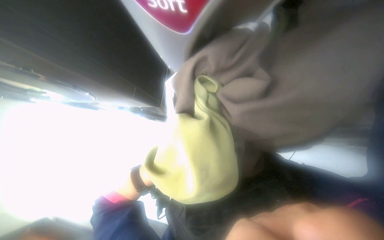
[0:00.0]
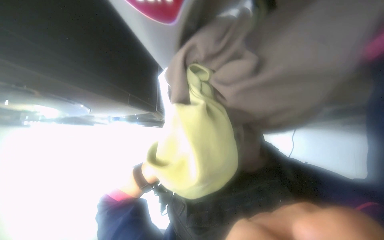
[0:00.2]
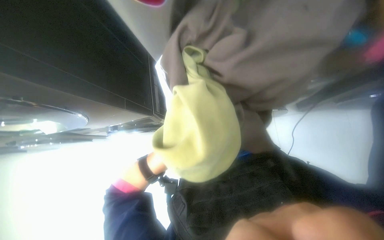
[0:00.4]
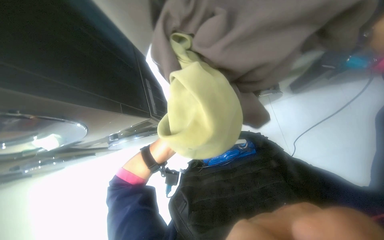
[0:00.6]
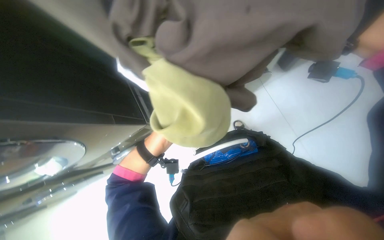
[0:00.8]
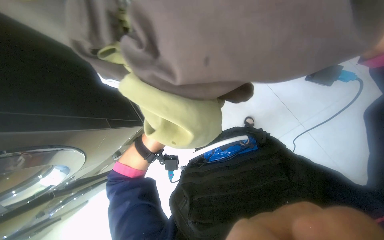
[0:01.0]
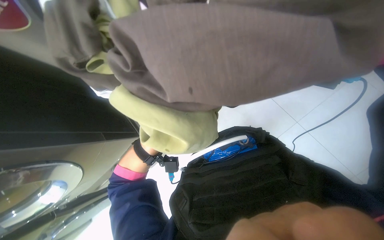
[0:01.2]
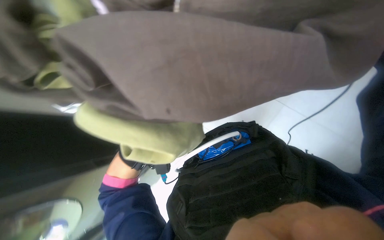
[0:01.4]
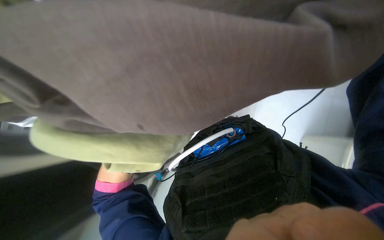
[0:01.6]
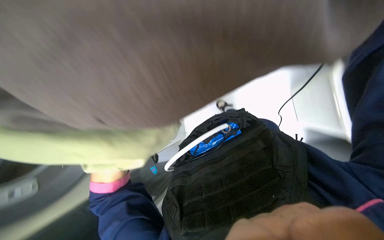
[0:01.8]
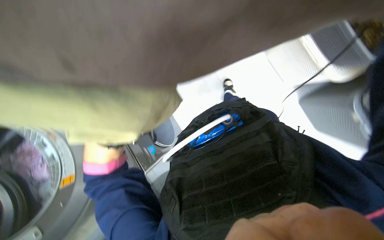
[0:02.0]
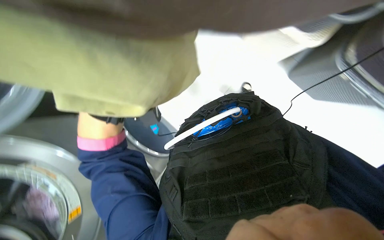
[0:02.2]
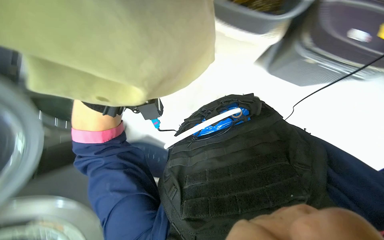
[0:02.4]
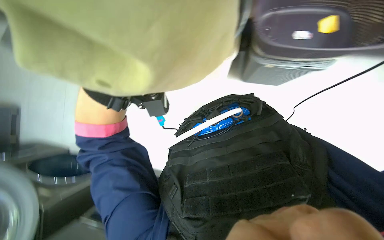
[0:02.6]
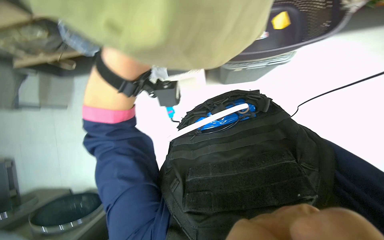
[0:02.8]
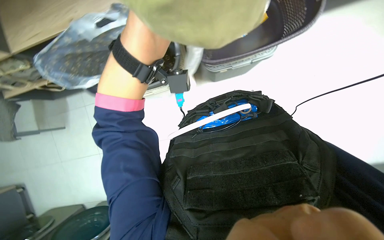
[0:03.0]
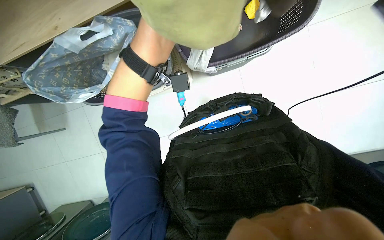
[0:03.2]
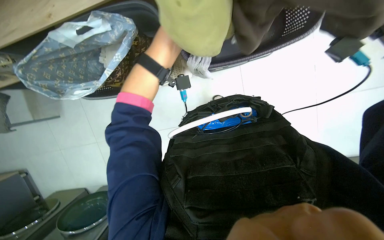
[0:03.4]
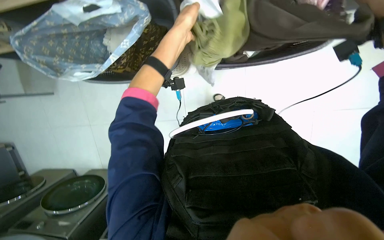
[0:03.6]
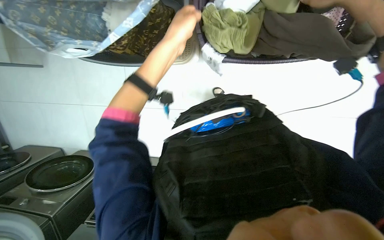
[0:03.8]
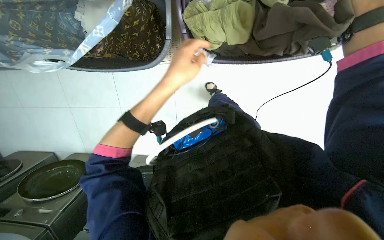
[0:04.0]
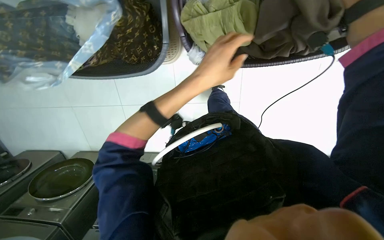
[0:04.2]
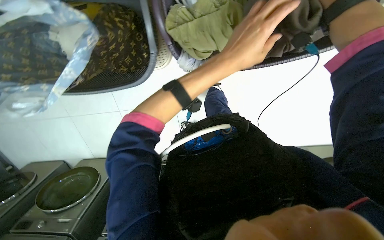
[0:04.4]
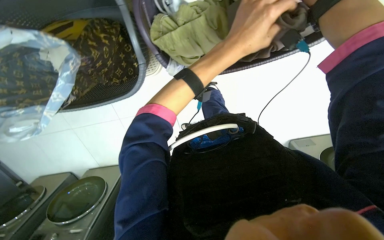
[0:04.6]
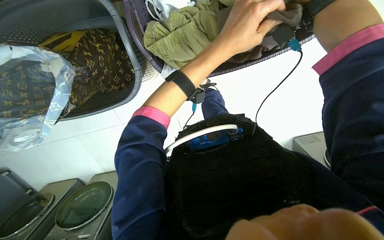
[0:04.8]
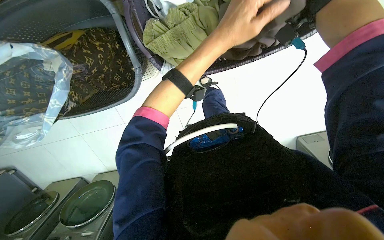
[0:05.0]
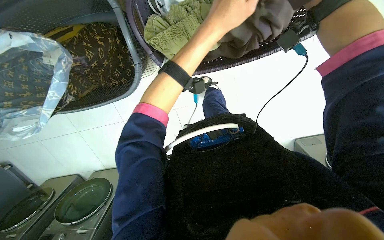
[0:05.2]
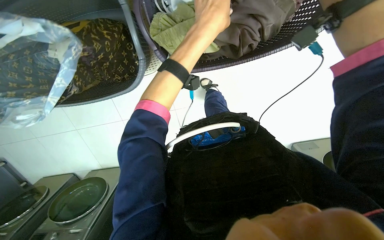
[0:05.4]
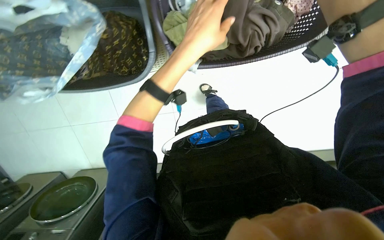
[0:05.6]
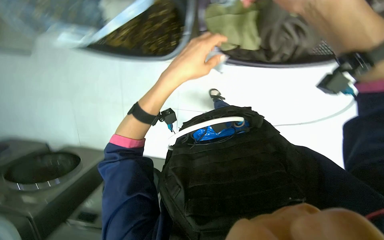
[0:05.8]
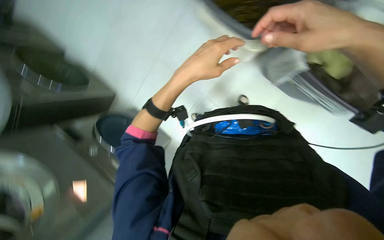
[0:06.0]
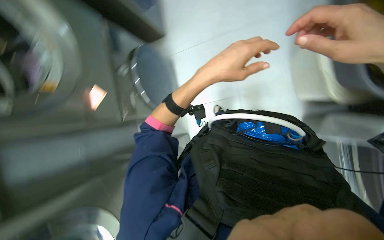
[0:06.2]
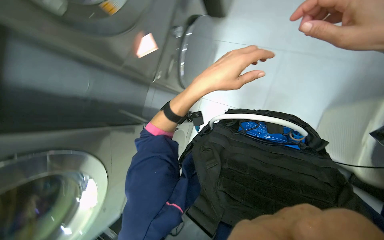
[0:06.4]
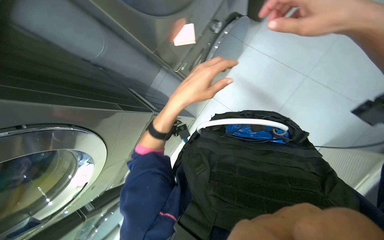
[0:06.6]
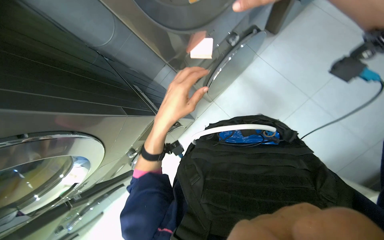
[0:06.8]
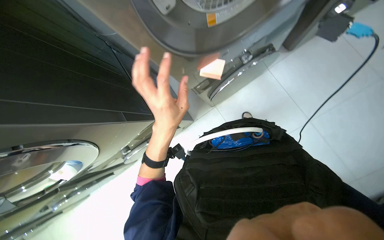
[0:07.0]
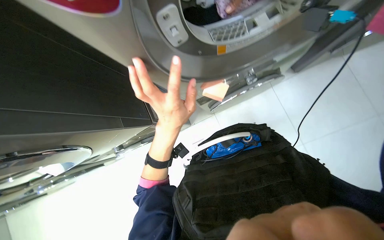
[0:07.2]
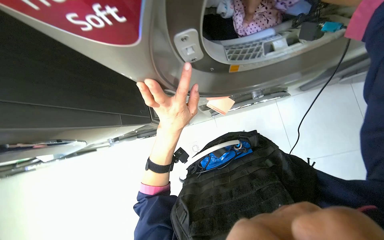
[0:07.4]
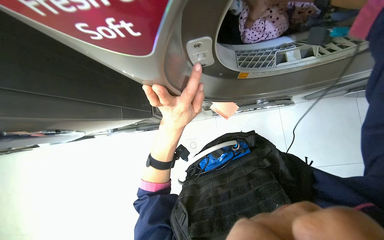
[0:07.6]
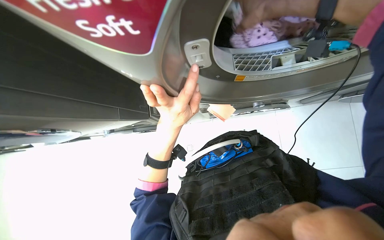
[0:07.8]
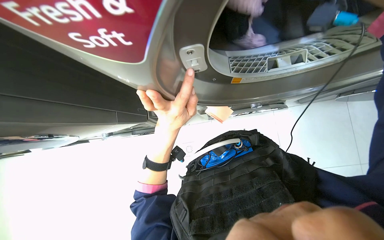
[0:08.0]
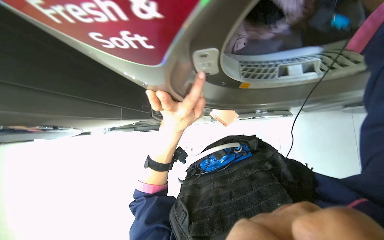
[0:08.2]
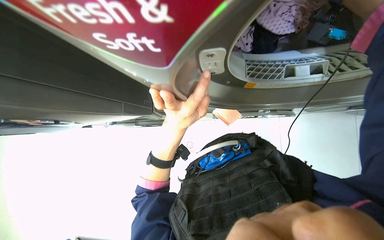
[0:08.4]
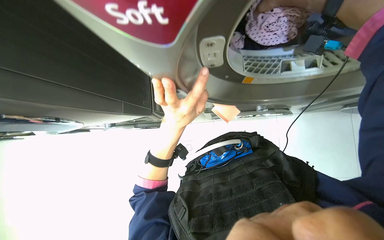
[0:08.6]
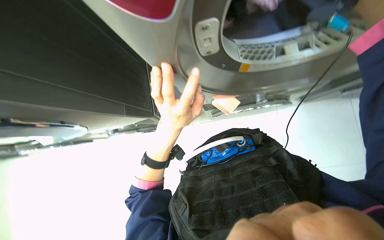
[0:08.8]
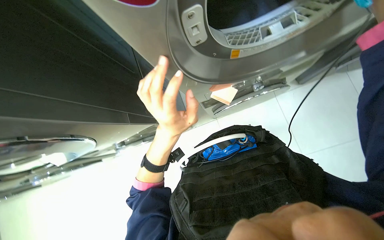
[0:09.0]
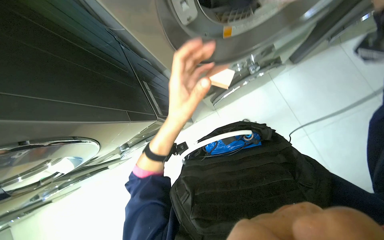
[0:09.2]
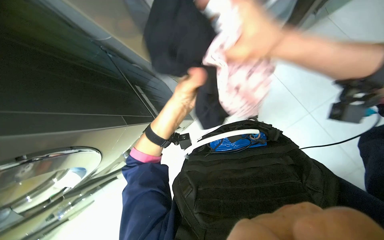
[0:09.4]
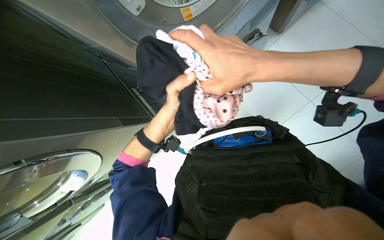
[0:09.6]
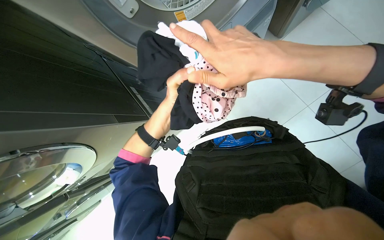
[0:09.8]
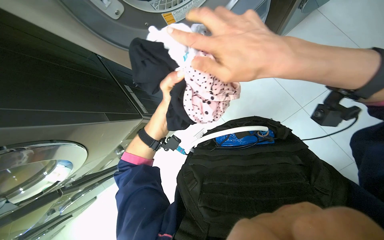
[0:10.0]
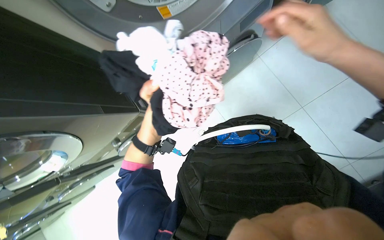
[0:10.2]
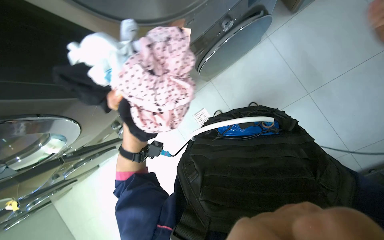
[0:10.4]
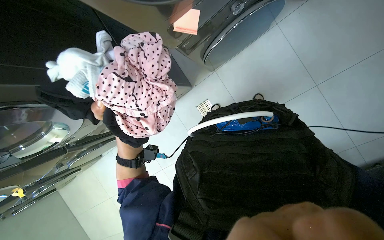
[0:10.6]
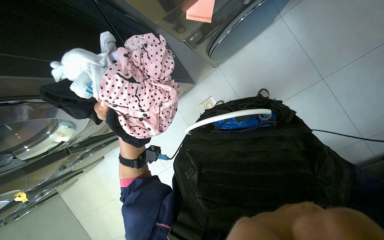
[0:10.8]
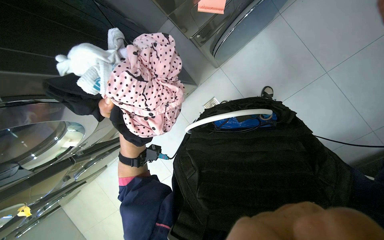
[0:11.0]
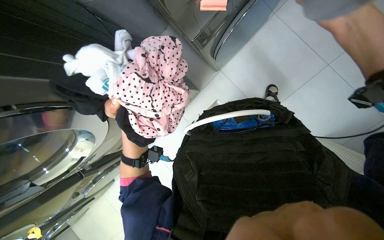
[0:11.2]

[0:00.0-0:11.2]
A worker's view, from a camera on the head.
Job: managing laundry.
The whole recording: Unloading clothes from washing machines. The worker unloads clothes from multiple washing machines and places them into a laundry basket.
0:00.0 to 0:01.6: The scene turns approximately 45 degrees counterclockwise in the picture.
0:04.8 to 0:06.4: The scene turns some 70 degrees clockwise in the picture.
0:06.4 to 0:08.0: The scene turns approximately 35 degrees clockwise in the picture.
0:09.6 to 0:11.2: The view tips downward by some 15 degrees.

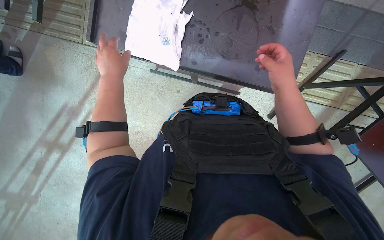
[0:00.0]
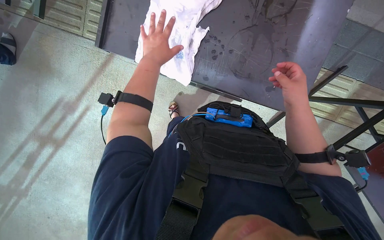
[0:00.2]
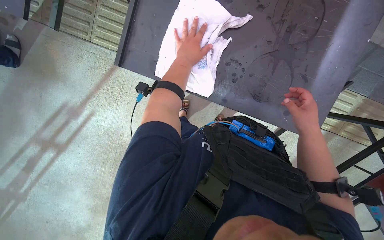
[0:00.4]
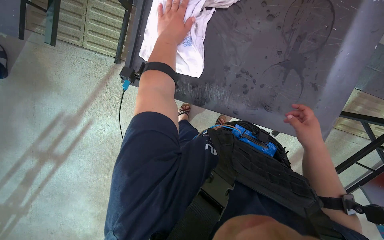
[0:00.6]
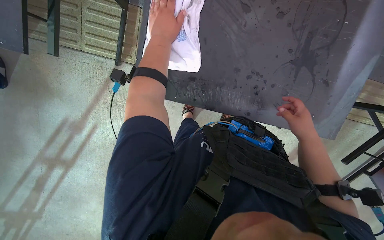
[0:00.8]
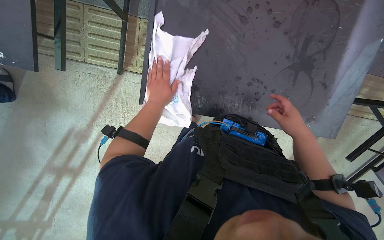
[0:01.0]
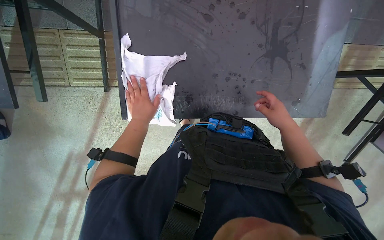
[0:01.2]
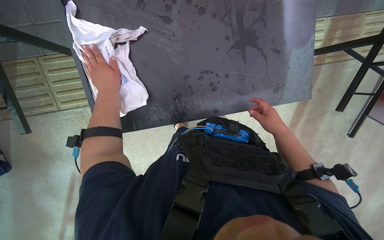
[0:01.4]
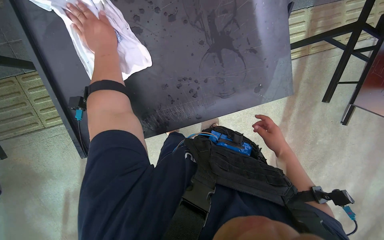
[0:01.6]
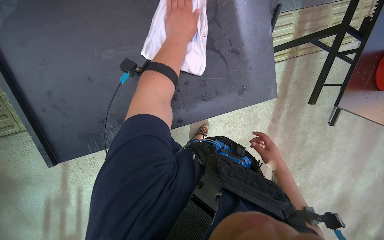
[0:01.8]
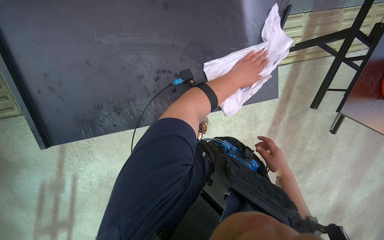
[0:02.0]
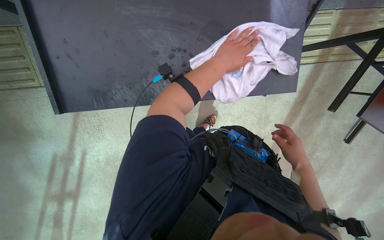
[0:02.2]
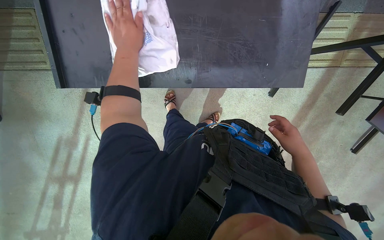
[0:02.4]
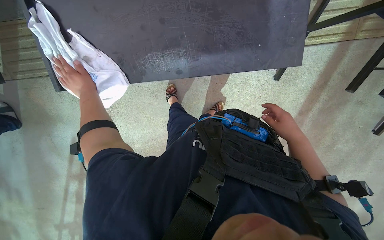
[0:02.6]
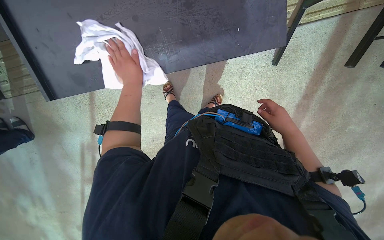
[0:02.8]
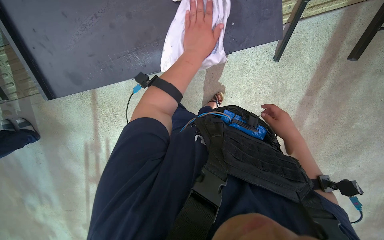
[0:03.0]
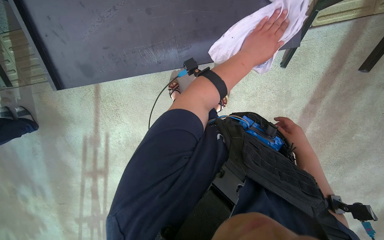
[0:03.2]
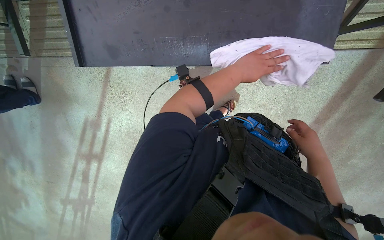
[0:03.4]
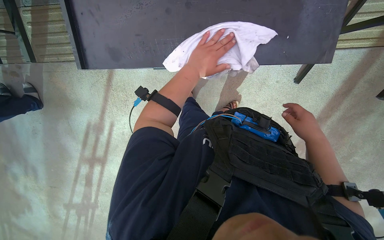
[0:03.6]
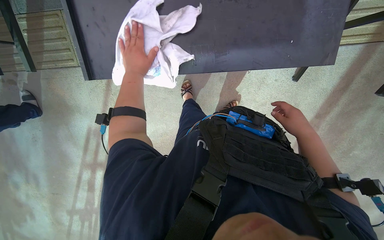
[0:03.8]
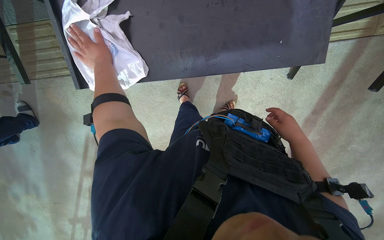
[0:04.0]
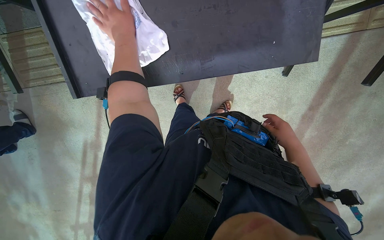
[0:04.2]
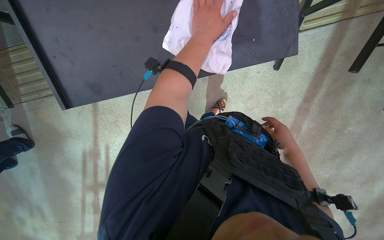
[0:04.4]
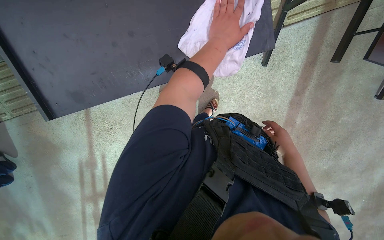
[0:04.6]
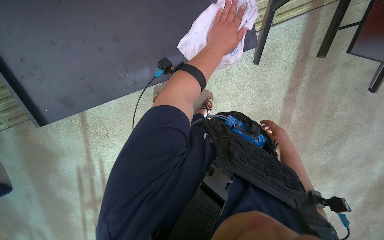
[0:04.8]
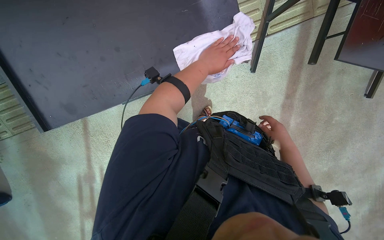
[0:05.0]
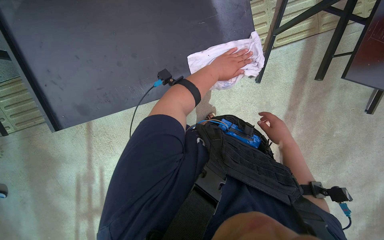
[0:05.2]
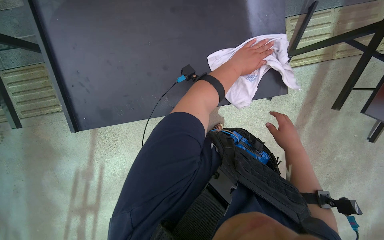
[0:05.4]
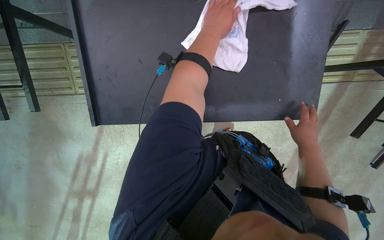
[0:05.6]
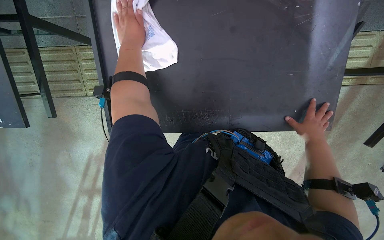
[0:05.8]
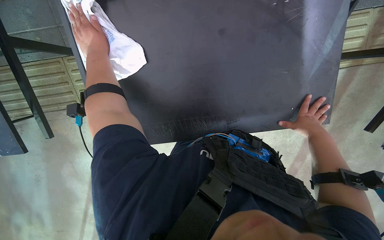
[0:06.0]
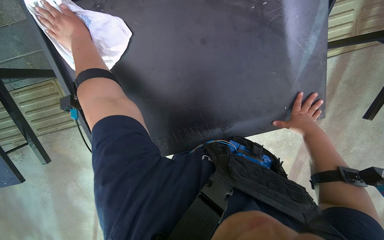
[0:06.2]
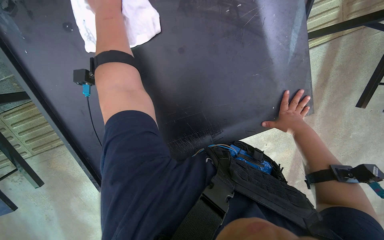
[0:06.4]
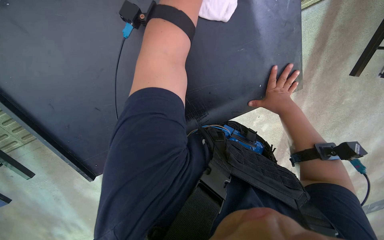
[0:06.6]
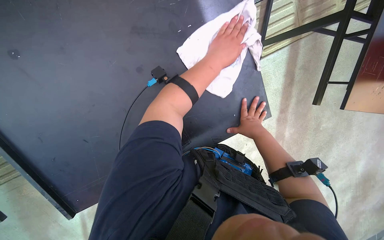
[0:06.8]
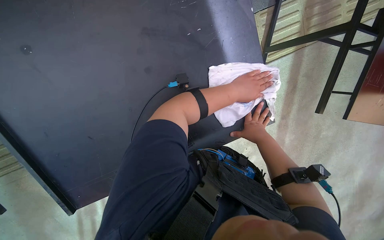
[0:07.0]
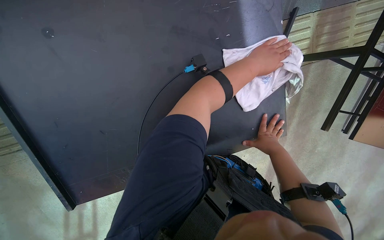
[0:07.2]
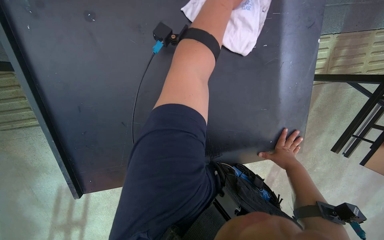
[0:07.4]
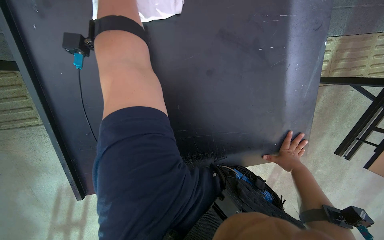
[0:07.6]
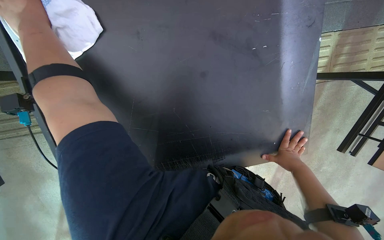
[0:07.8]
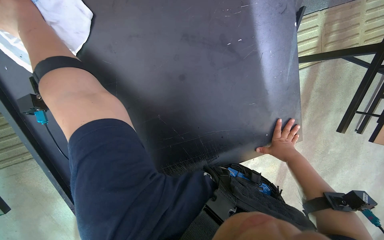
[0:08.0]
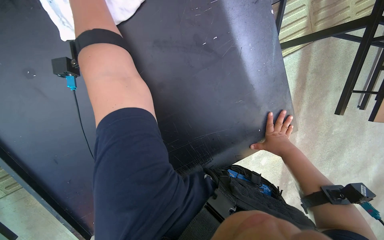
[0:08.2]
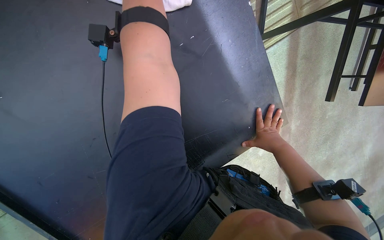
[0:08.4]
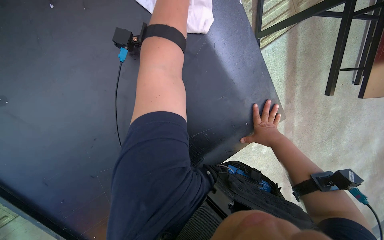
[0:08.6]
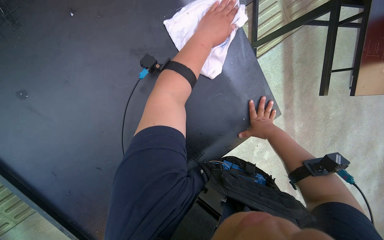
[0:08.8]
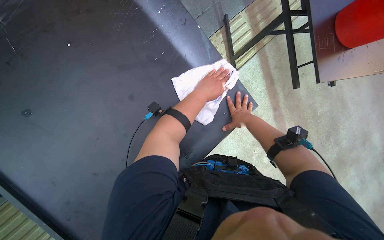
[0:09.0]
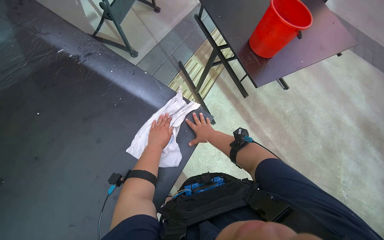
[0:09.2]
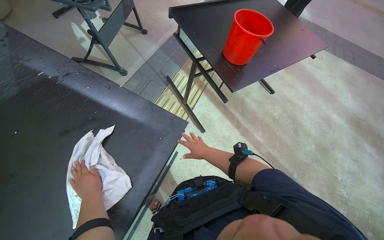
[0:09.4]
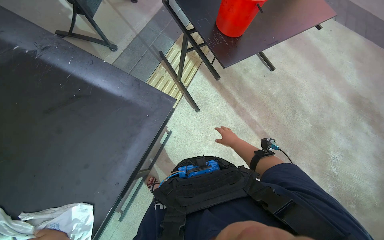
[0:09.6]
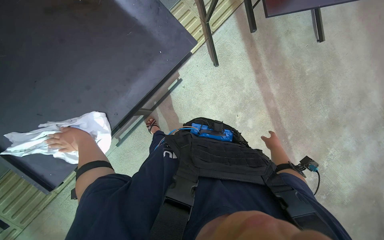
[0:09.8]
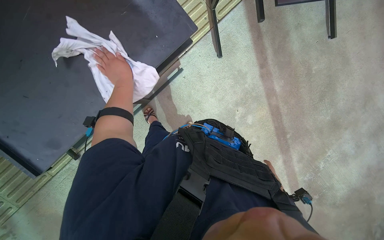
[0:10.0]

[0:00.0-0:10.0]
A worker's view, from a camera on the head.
Job: wiping surfaces.
The whole recording: Wiping table. The worker wipes the top, sides, and underside of the black table with a white cloth.
0:01.4 to 0:02.8: The left hand swings left and right, some 50 cm each way, with 2 reversals. Meanwhile the right hand goes down the picture and returns, roughly 15 cm each way.
0:02.8 to 0:04.2: The left hand goes left and right, approximately 40 cm each way, reversing 2 times.
0:08.6 to 0:10.0: The camera is carried approximately 40 cm.
